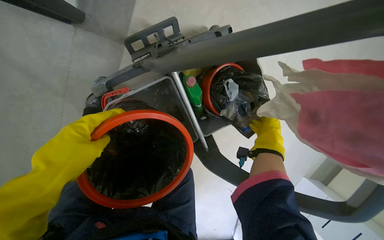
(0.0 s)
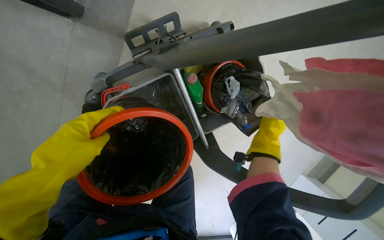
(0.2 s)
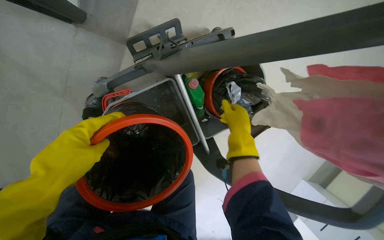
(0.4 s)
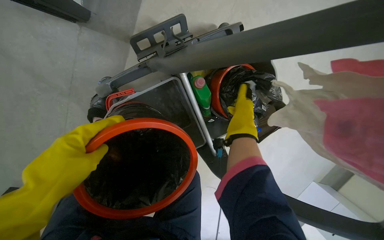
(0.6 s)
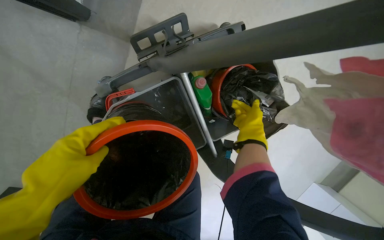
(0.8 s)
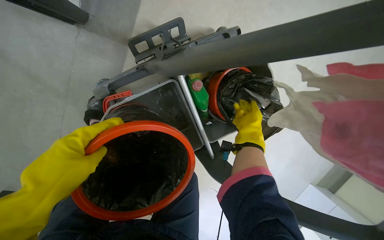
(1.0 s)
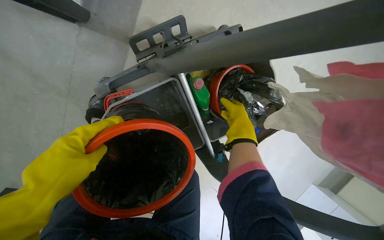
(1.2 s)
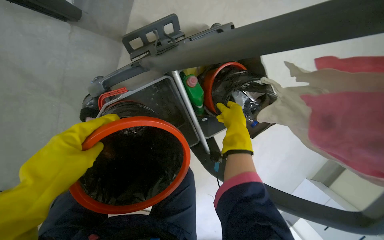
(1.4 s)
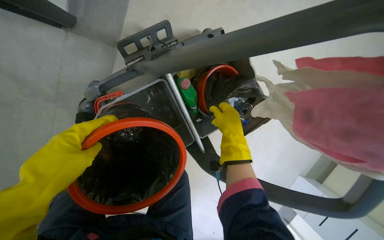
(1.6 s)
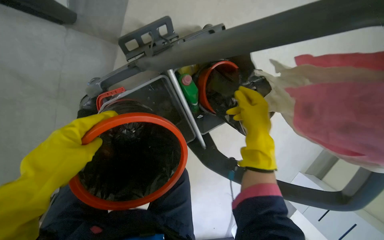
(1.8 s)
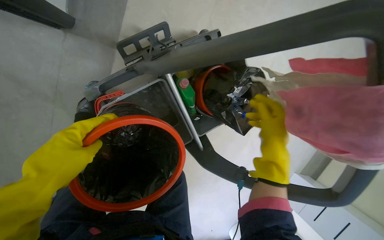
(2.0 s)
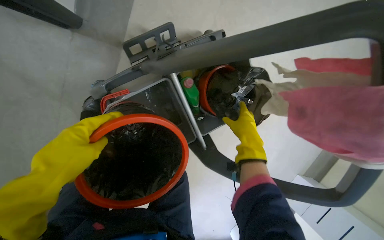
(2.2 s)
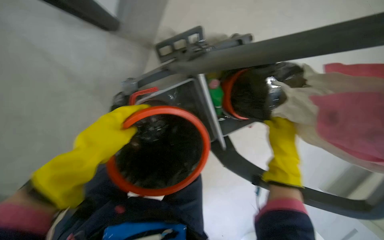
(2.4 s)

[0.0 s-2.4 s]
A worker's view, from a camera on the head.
Job: managing trash.
The whole recording: Emptying trash from bins. The worker empties trash from small bins into a larger bin on the cleaning cart.
0.0 to 1.2 s: The right hand goes some 15 cm to the left.

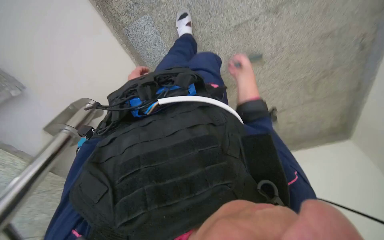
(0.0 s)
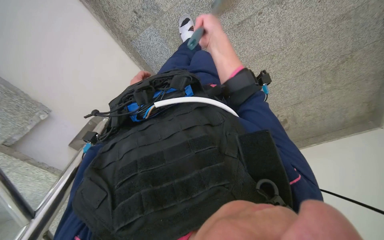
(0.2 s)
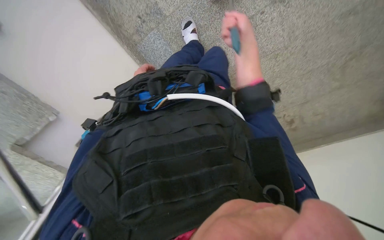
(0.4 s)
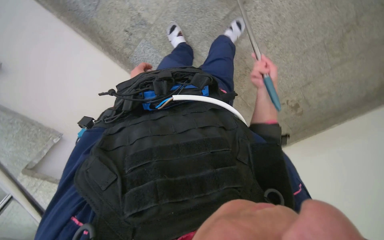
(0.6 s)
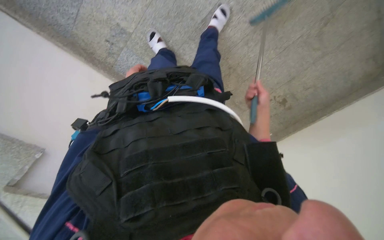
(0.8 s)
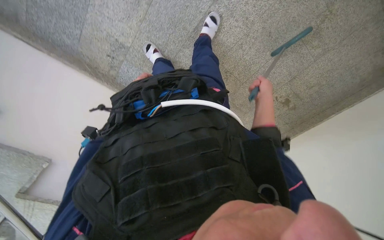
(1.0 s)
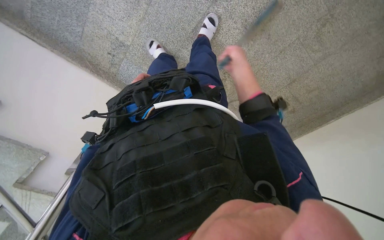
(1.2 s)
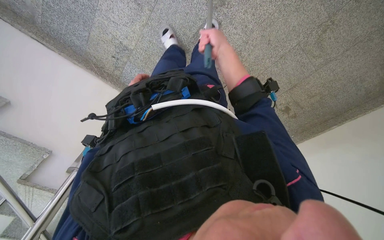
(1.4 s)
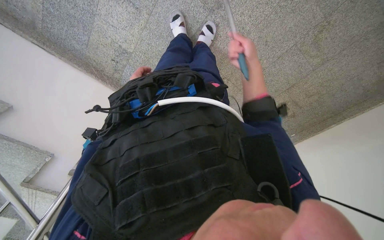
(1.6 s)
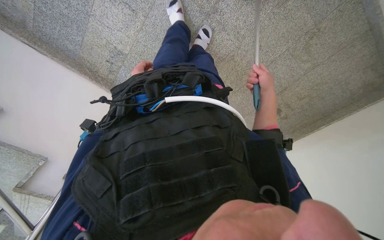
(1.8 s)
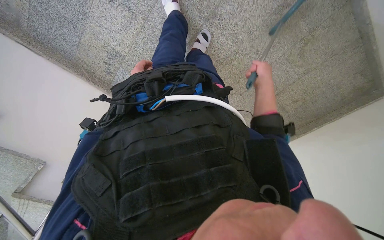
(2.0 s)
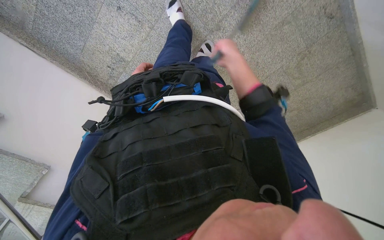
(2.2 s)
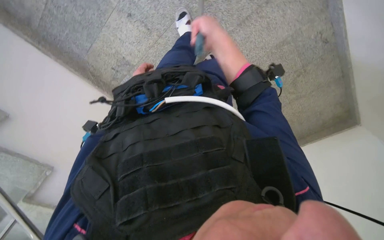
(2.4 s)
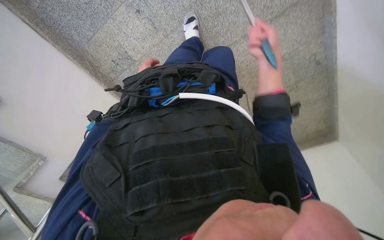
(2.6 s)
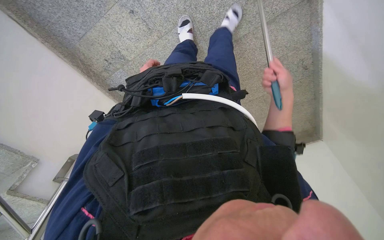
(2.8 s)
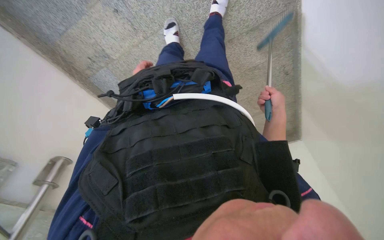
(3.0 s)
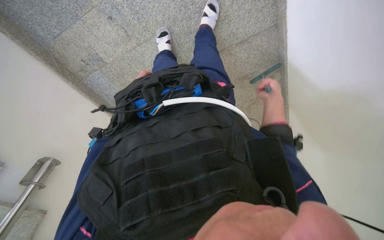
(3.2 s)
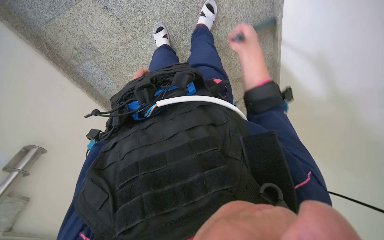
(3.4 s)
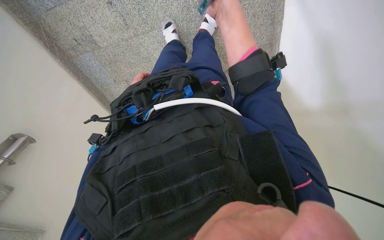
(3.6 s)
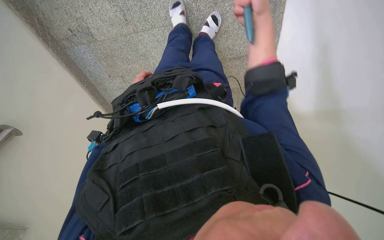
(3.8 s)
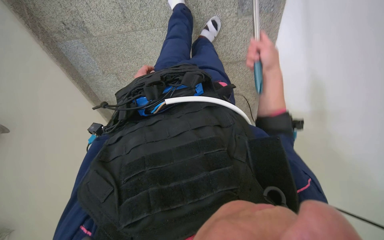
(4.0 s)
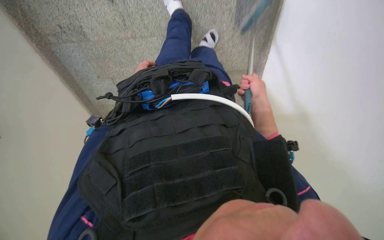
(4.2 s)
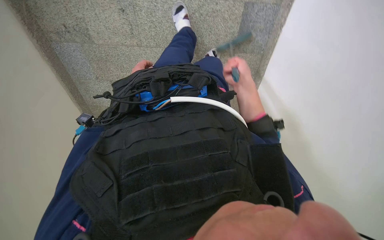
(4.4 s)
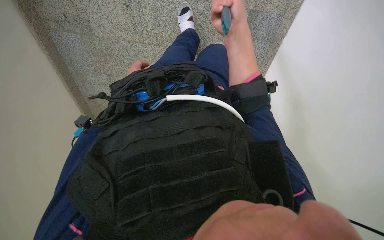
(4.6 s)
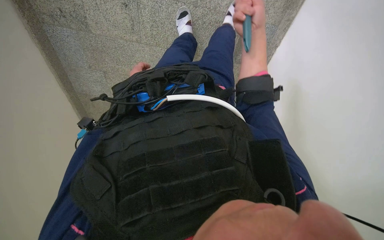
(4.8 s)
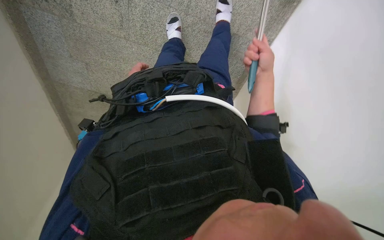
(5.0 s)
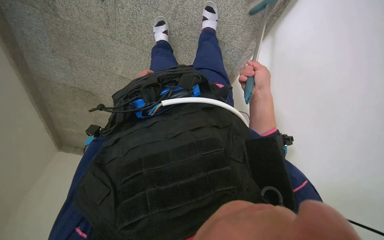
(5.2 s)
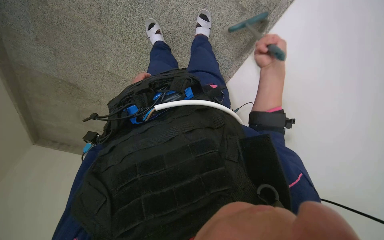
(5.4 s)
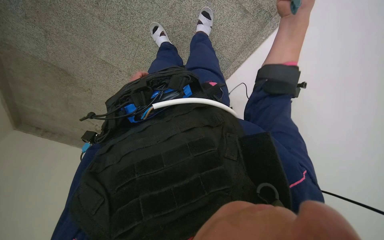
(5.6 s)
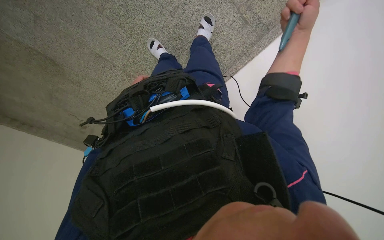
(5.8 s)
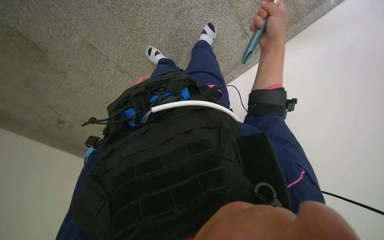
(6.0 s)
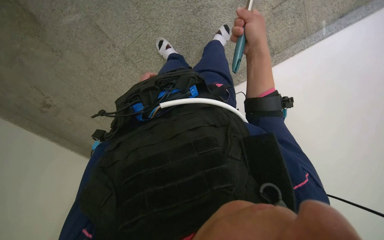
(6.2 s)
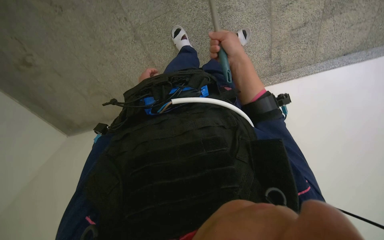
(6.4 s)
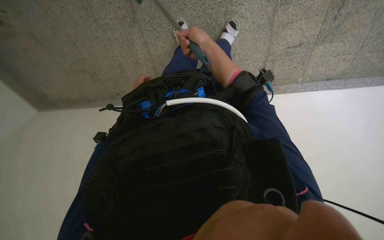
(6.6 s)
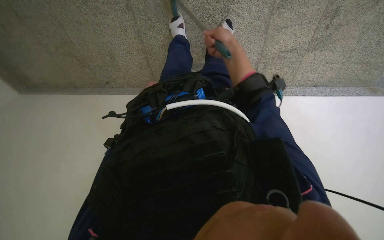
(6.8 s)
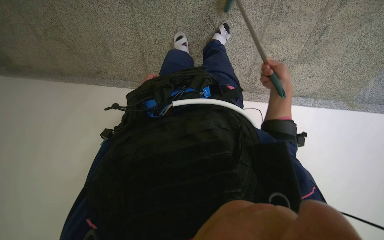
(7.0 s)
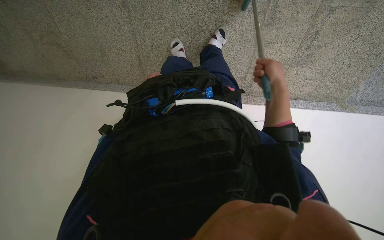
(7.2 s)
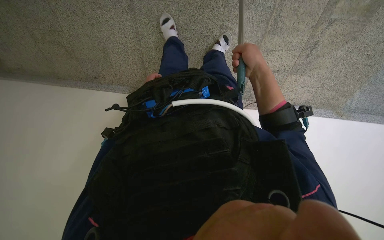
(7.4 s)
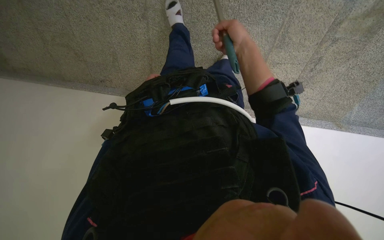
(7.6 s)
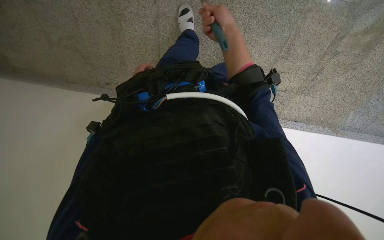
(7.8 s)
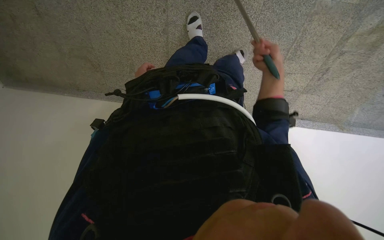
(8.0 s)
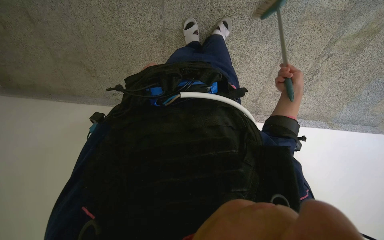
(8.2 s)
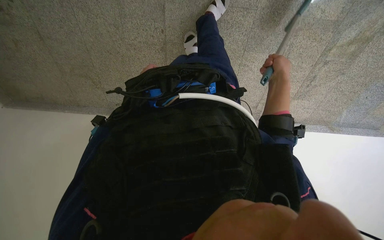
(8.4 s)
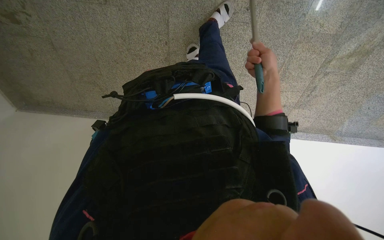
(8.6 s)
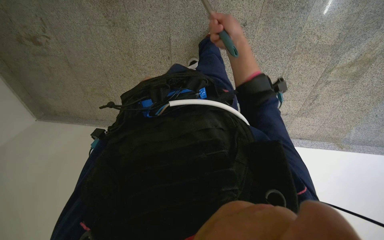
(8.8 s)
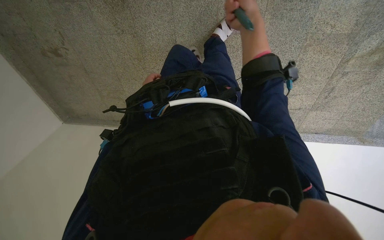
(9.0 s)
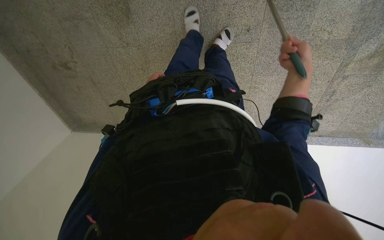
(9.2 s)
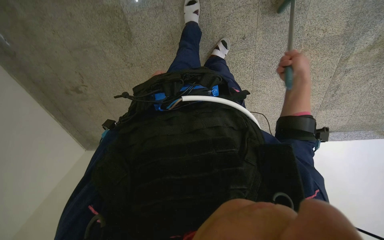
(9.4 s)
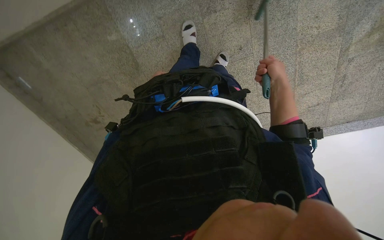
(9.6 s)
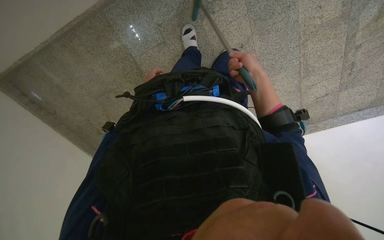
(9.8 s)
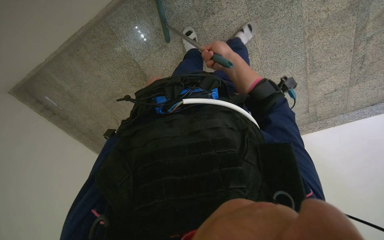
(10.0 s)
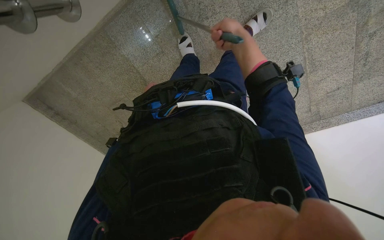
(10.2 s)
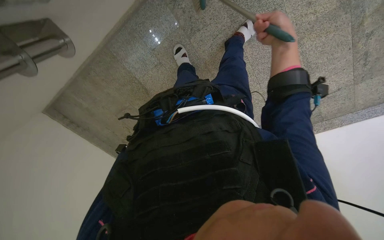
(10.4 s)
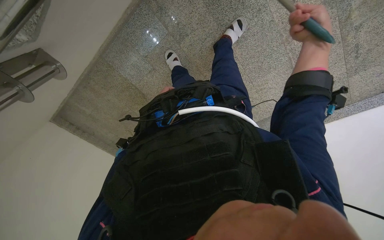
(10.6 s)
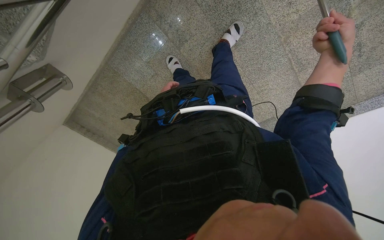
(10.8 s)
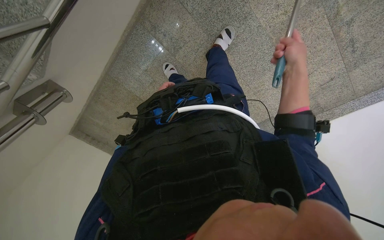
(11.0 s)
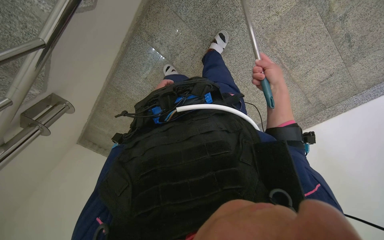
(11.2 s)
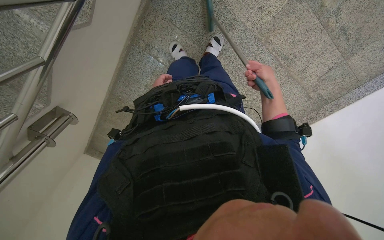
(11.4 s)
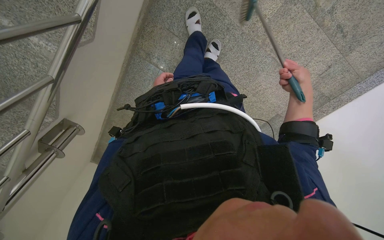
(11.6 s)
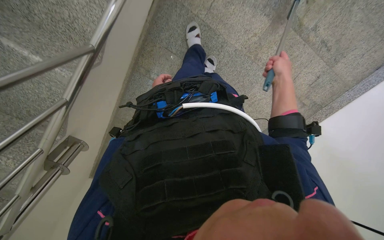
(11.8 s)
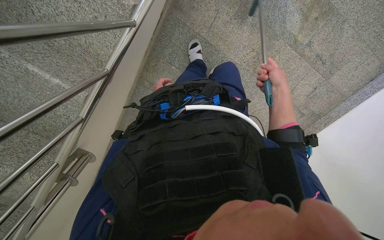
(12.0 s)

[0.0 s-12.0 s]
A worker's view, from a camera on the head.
Job: sweeping floor.
The whole recording: Sweeping floor with dustpan and brush. The worker sweeps the floor using a dustpan and brush.
0.0 to 1.6 s: The camera travels to the right, roughly 40 cm. The camera is aimed approximately 20 degrees further to the left.
1.6 to 3.0 s: The camera sweeps to the right, by approximately 20 degrees. The left hand goes approximately 20 cm up the picture. Meanwhile the right hand goes left and right, some 25 cm each way, reversing 2 times.
3.0 to 4.4 s: The camera sweeps to the right, by approximately 20 degrees. The right hand travels nearer to the camera and up the picture by about 40 cm.
4.4 to 6.0 s: The camera is aimed roughly 35 degrees further to the right. Everything in view rotates about 30 degrees clockwise.
6.0 to 7.6 s: The camera is carried about 60 cm. The camera sweeps to the right, by about 35 degrees. The scene turns approximately 35 degrees clockwise in the picture.
7.6 to 9.0 s: The right hand goes approximately 30 cm up the picture, and travels to the right and back again, roughly 5 cm each way.
9.0 to 10.4 s: The view pans to the left by about 20 degrees. The scene turns some 25 degrees counterclockwise in the picture. The right hand goes left and right, some 20 cm each way, reversing 2 times.

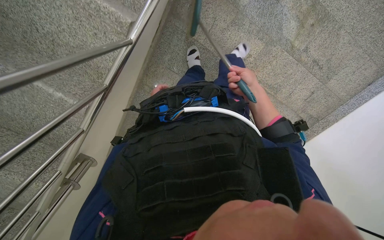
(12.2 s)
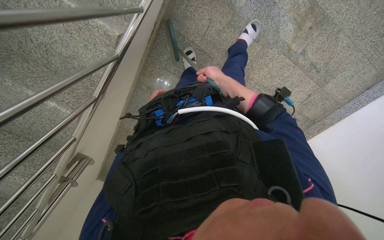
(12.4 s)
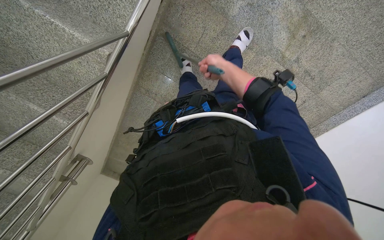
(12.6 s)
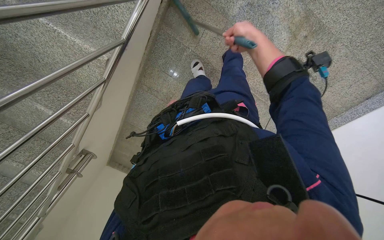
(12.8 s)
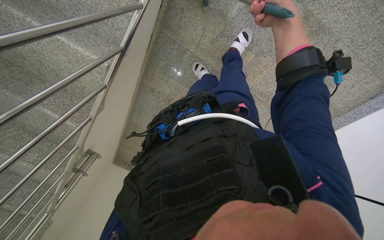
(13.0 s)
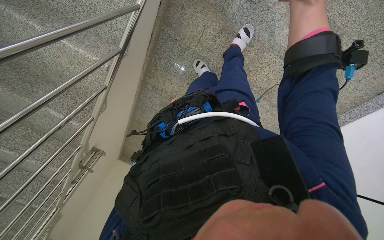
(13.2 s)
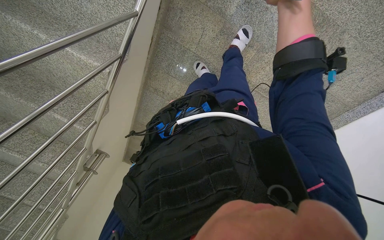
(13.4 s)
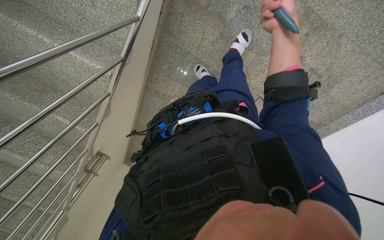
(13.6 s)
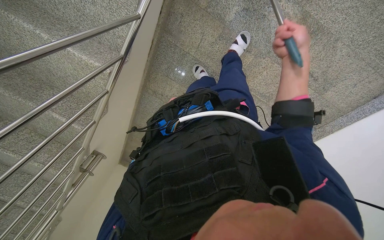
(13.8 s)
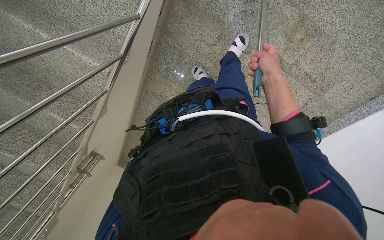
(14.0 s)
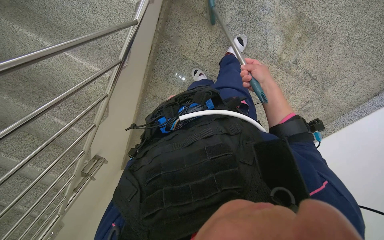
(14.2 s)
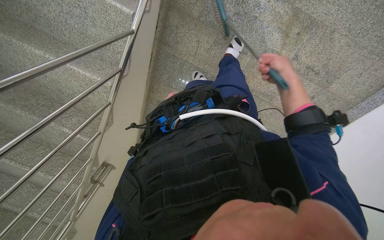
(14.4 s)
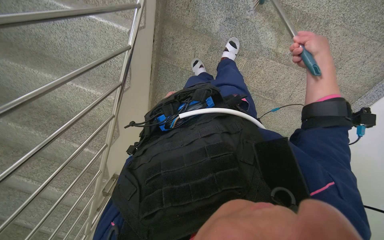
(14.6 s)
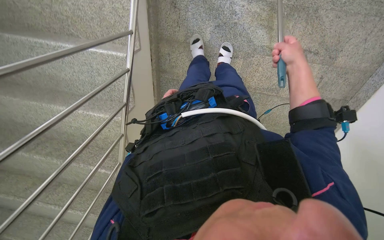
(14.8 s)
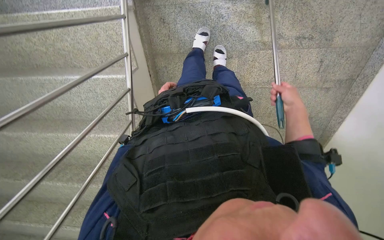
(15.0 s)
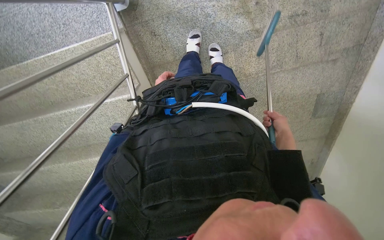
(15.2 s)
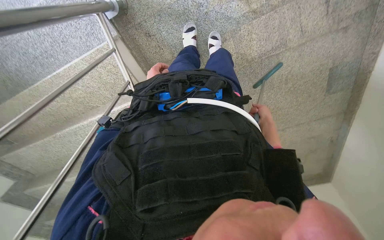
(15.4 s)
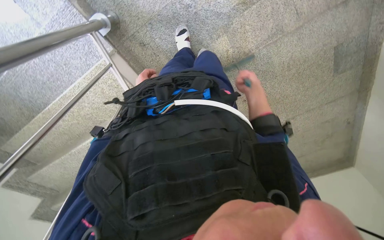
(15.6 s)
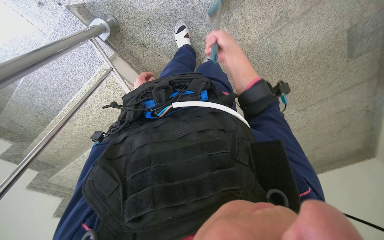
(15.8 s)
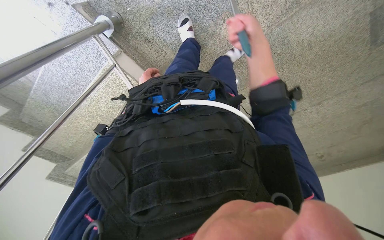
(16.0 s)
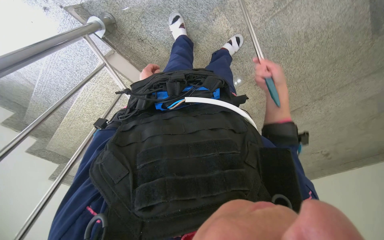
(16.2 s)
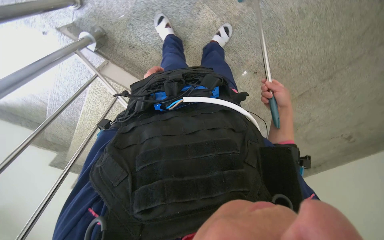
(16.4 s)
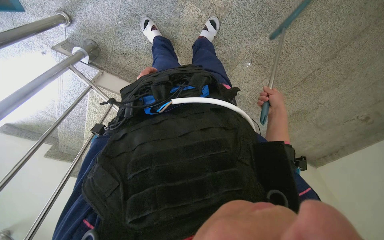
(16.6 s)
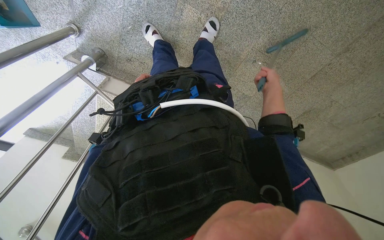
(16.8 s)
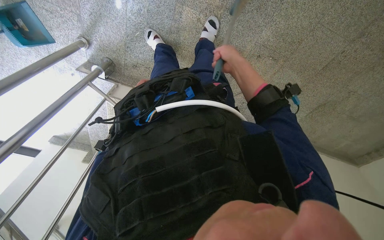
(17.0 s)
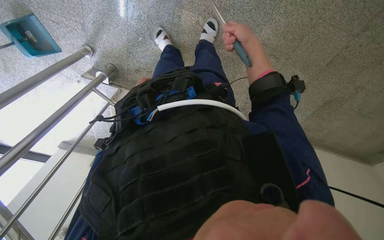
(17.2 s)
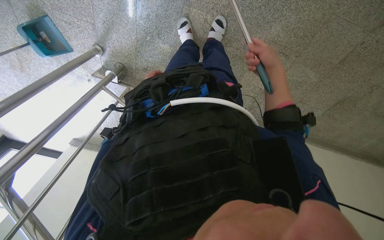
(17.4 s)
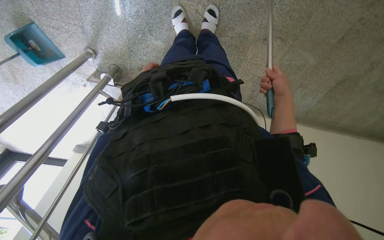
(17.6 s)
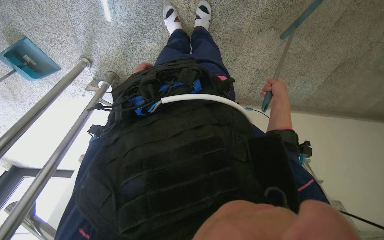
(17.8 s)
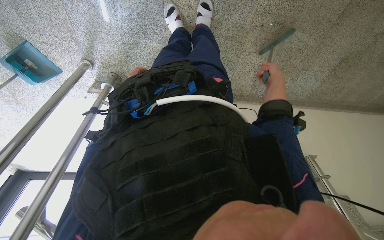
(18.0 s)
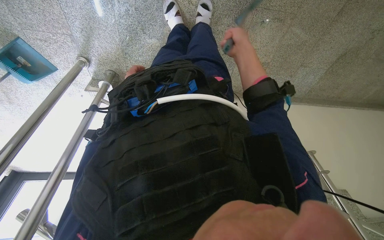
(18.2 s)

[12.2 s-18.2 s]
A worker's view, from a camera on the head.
Job: sweeping floor.
The whole recording: Sweeping floor with dustpan and brush. The worker sweeps the floor using a dustpan and brush.
12.2 to 13.8 s: The camera travels approximately 40 cm.
13.8 to 15.2 s: The view pans to the left by approximately 20 degrees. Everything in view rotates roughly 40 degrees counterclockwise.
15.2 to 16.6 s: The head travels to the right, about 40 cm. The camera is aimed about 30 degrees further to the left. Everything in view rotates some 35 degrees counterclockwise.
16.6 to 18.2 s: The right hand goes left and right, about 20 cm each way, reversing 2 times.
